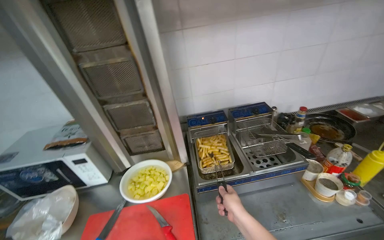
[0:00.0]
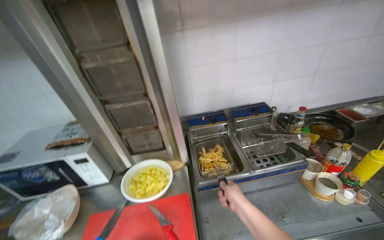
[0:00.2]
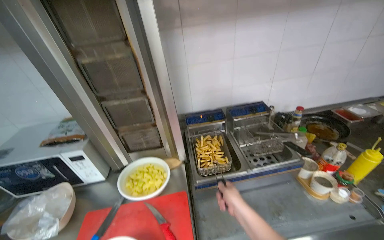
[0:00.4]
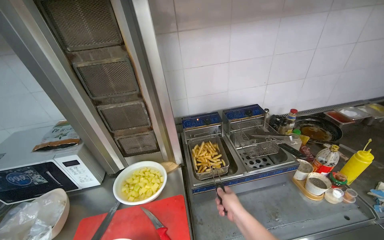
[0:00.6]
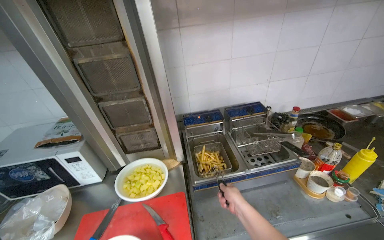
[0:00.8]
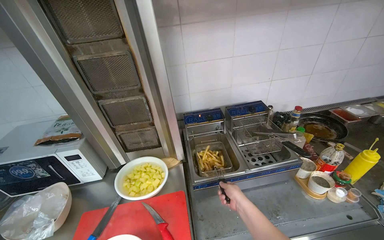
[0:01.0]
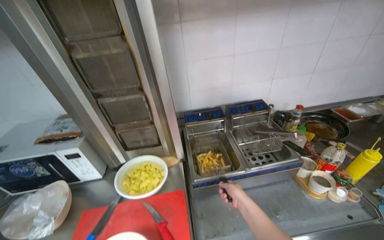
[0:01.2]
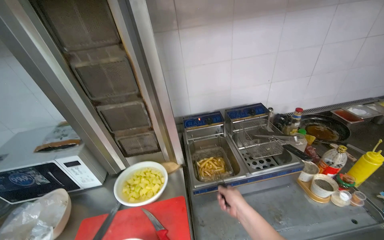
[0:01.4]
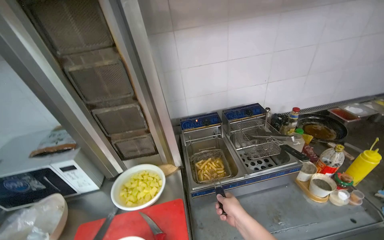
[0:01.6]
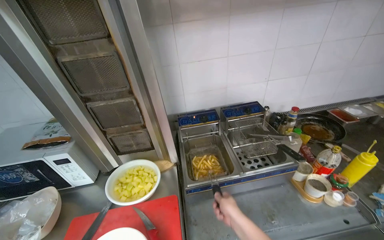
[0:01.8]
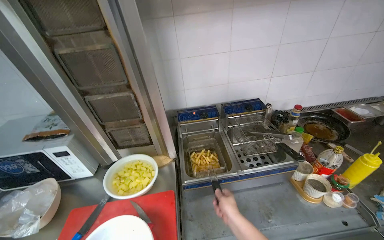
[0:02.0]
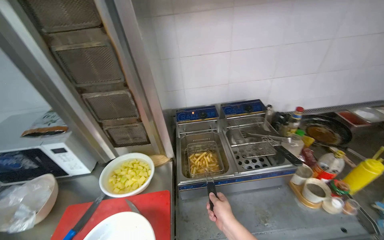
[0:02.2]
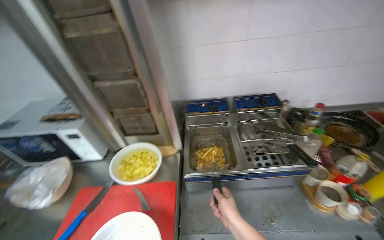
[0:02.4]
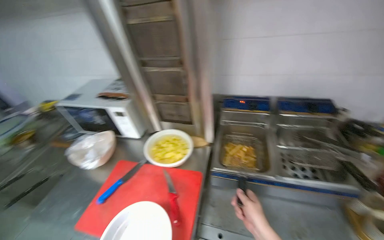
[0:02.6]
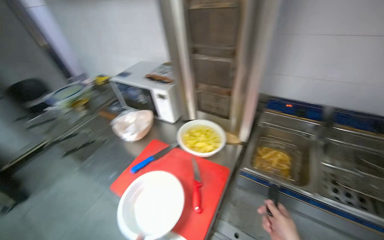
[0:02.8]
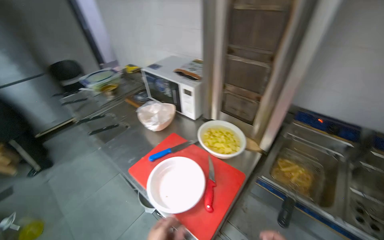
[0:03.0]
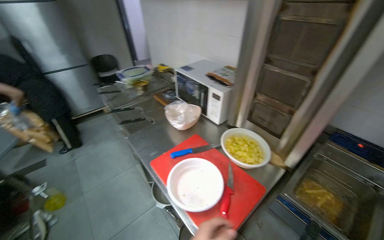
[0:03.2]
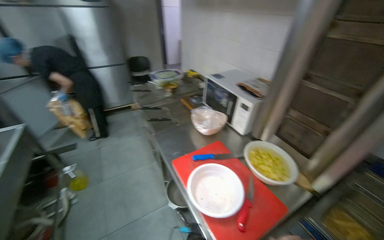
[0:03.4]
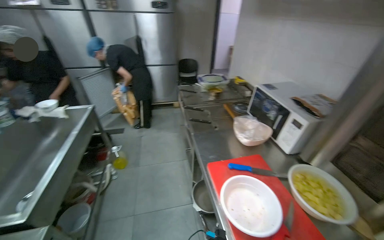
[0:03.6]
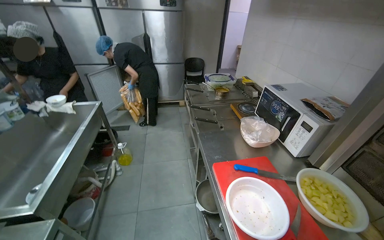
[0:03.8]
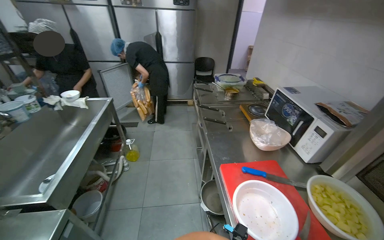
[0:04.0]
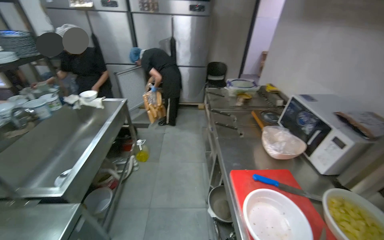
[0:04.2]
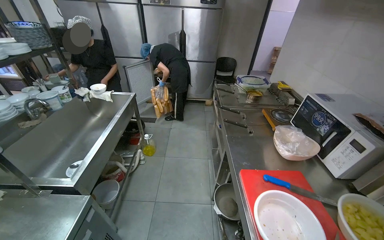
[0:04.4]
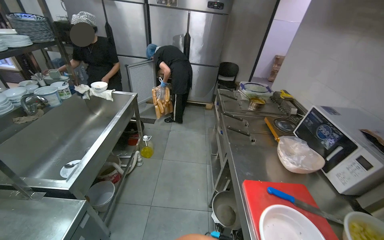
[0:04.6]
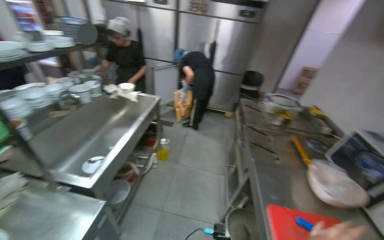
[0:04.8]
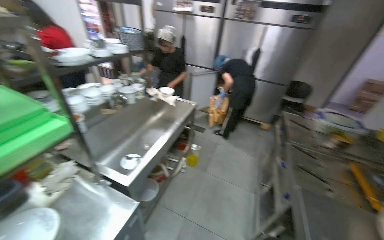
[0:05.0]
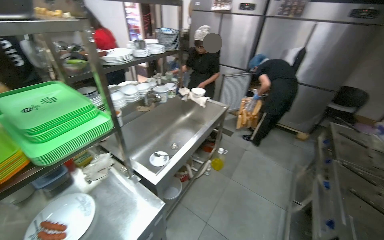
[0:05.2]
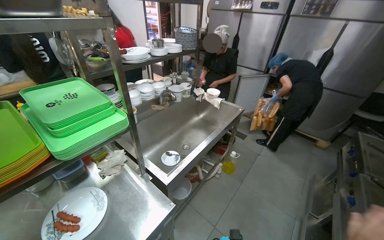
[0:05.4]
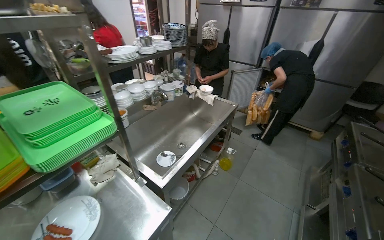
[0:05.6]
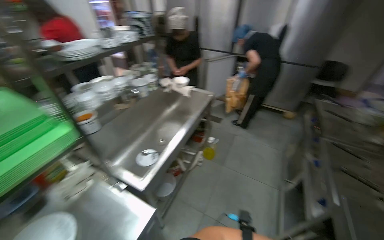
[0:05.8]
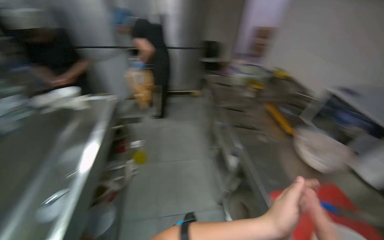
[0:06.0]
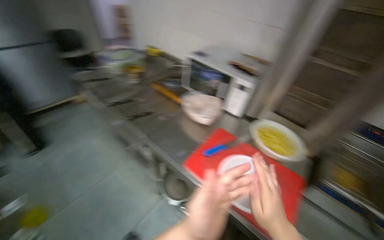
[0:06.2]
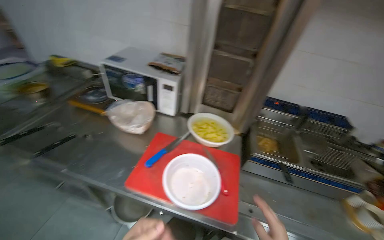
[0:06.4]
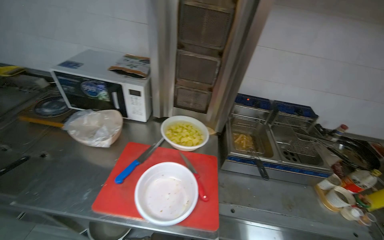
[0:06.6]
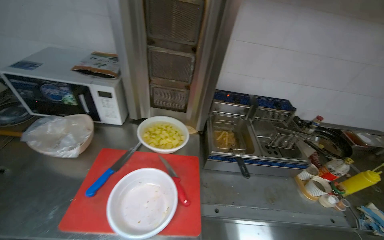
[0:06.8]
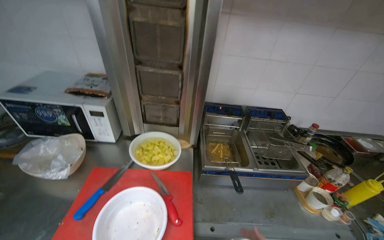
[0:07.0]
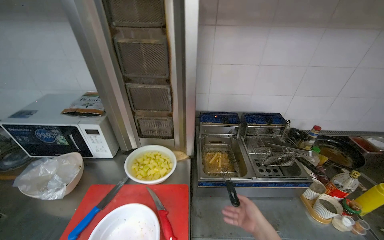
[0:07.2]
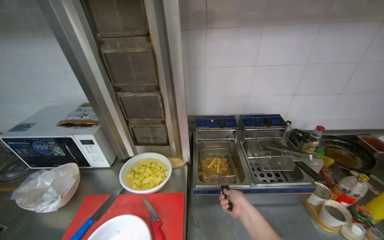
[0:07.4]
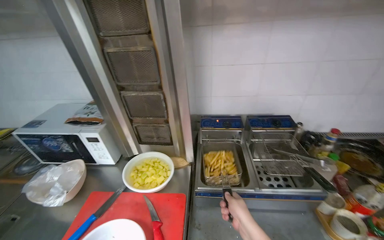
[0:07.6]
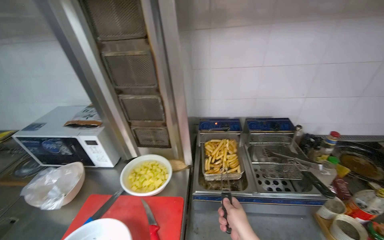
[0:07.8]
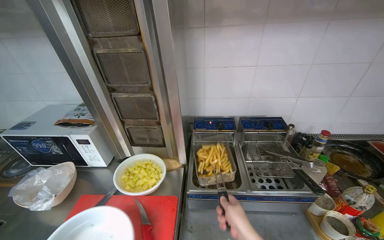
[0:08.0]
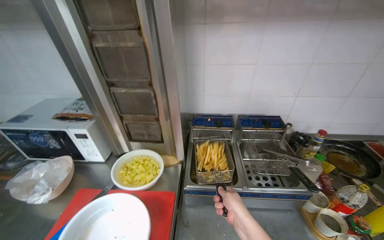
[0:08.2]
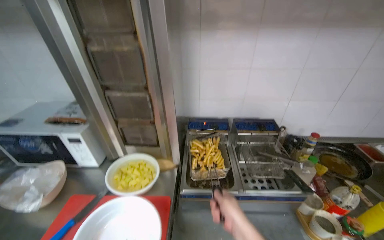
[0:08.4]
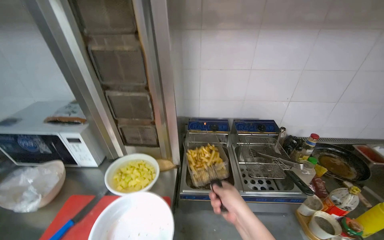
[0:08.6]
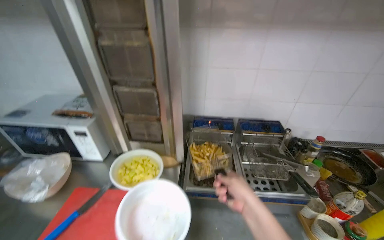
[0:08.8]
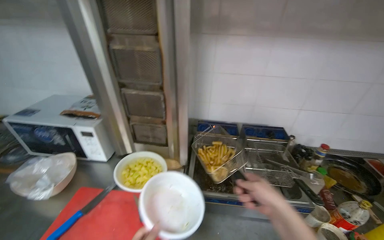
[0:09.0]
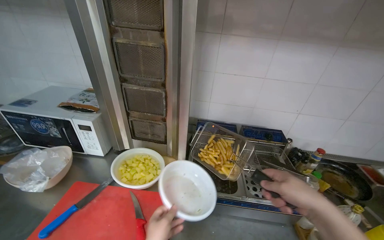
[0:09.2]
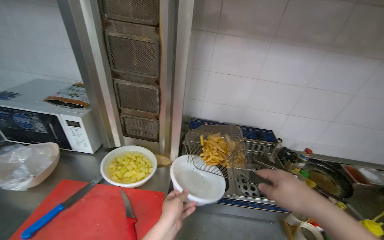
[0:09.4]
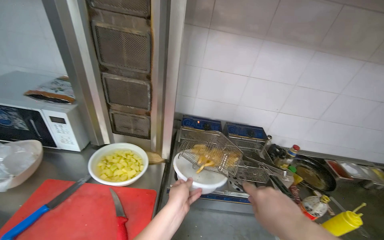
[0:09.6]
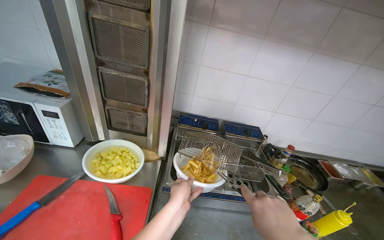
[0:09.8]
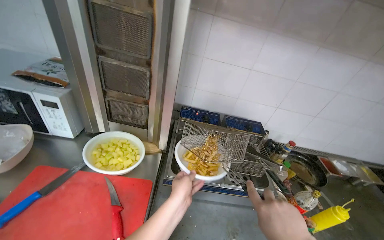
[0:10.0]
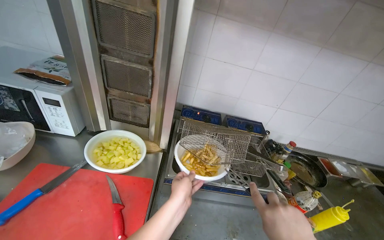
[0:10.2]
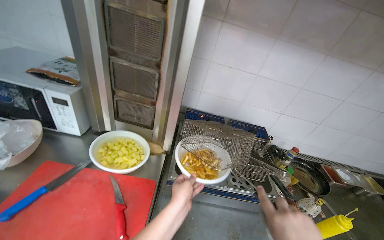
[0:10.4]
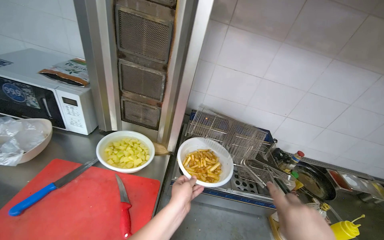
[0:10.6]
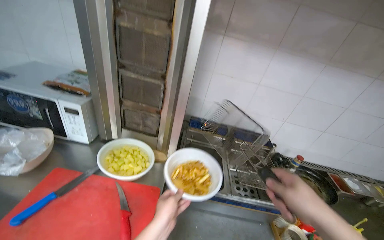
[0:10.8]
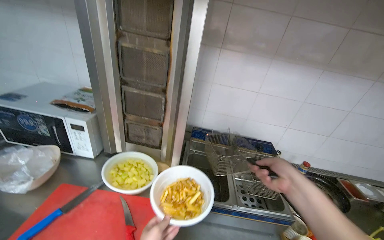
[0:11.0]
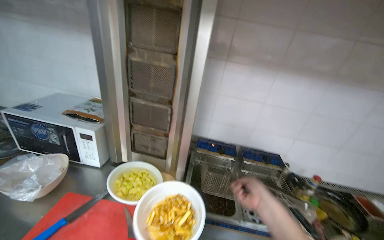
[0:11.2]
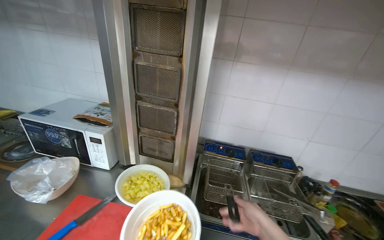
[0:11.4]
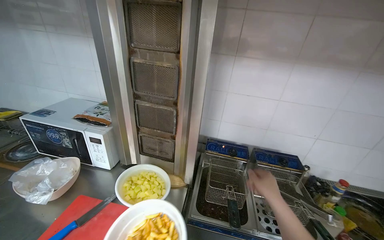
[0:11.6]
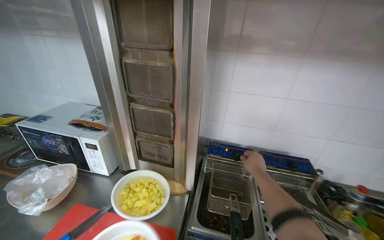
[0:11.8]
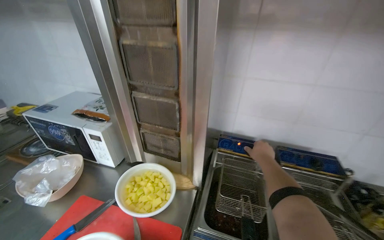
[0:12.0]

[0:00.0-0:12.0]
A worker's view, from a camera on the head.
Job: cooking food.
The whole recording: Cooking French Fries. The worker fries French fries, transfers them to a bowl, and adds seasoning.
0:01.6 to 0:03.0: The wearer's head swings about 50 degrees to the left.
0:03.0 to 0:04.4: The wearer's head swings approximately 50 degrees to the left.
0:06.0 to 0:07.6: The wearer moves approximately 60 cm. The head rotates approximately 80 degrees to the right.
0:10.4 to 0:12.0: The camera is aimed roughly 15 degrees further to the left.

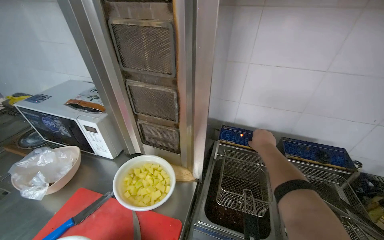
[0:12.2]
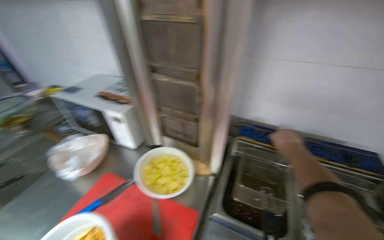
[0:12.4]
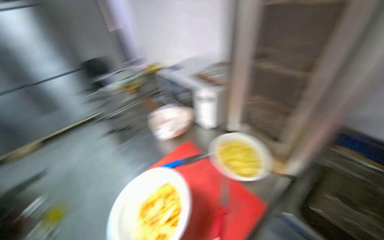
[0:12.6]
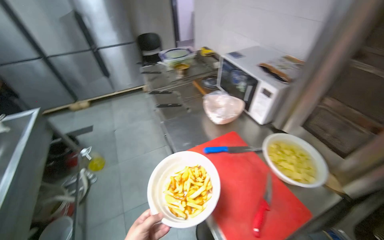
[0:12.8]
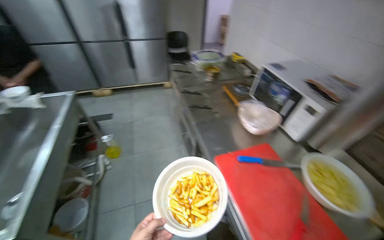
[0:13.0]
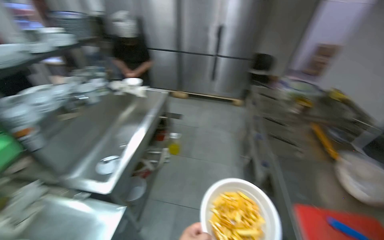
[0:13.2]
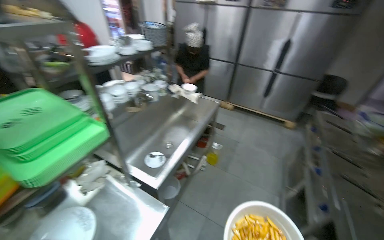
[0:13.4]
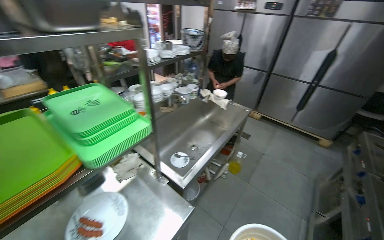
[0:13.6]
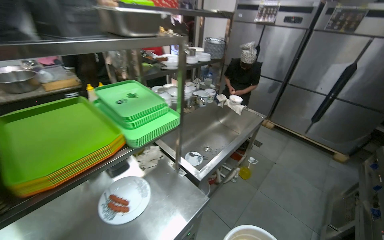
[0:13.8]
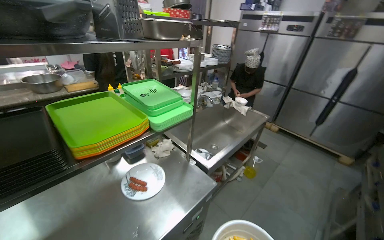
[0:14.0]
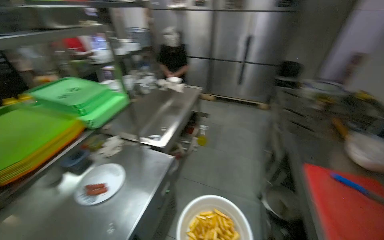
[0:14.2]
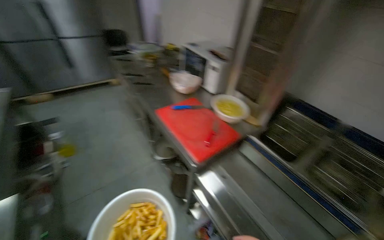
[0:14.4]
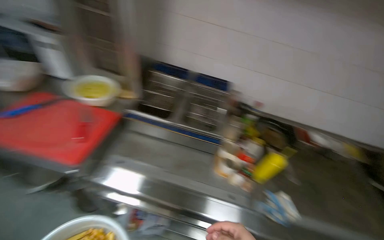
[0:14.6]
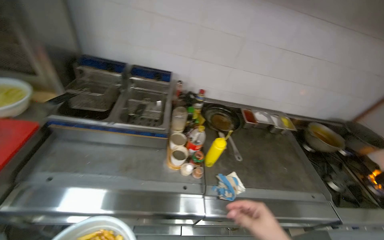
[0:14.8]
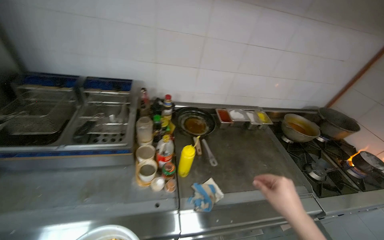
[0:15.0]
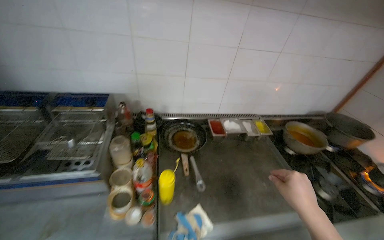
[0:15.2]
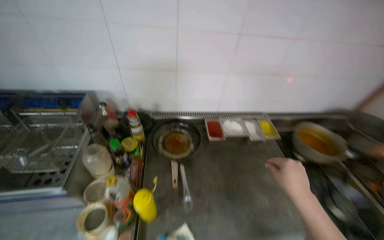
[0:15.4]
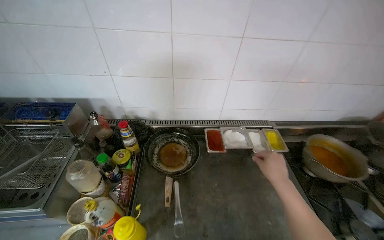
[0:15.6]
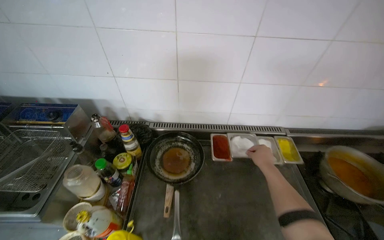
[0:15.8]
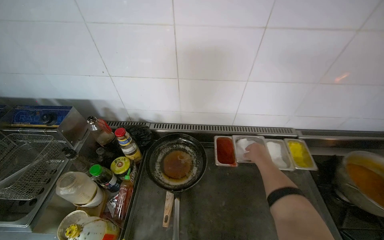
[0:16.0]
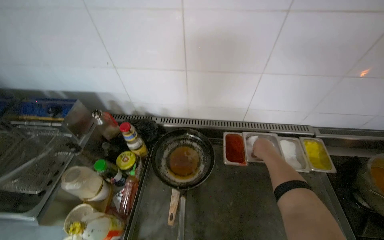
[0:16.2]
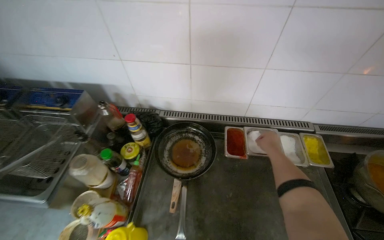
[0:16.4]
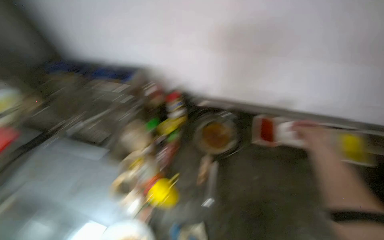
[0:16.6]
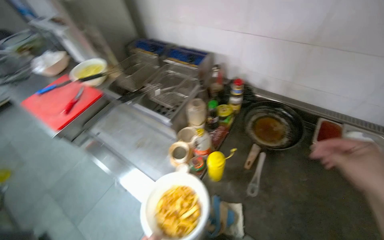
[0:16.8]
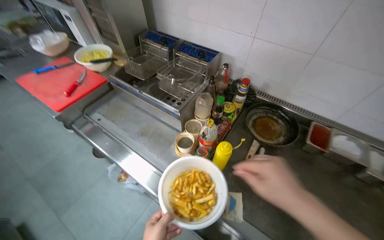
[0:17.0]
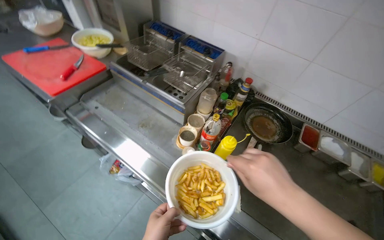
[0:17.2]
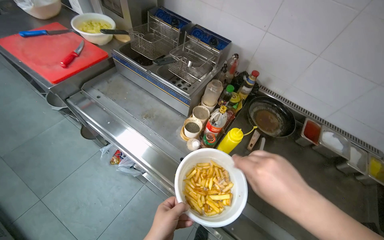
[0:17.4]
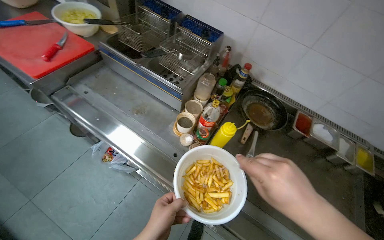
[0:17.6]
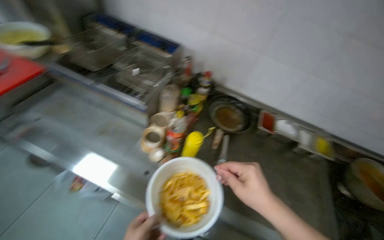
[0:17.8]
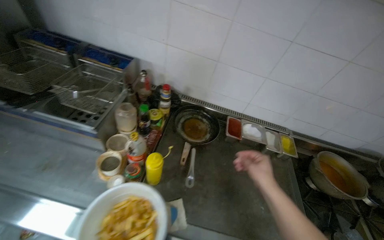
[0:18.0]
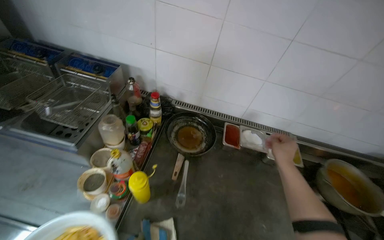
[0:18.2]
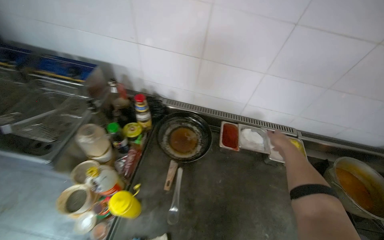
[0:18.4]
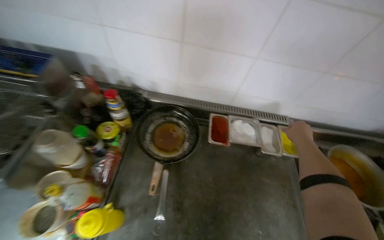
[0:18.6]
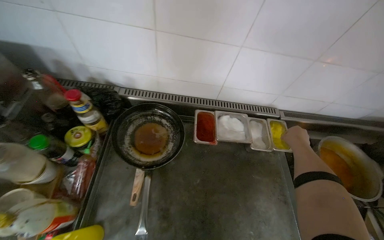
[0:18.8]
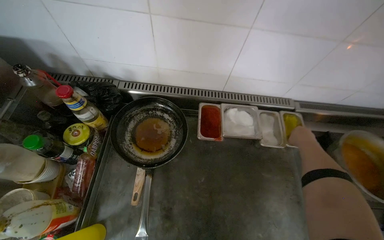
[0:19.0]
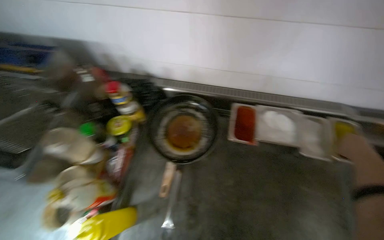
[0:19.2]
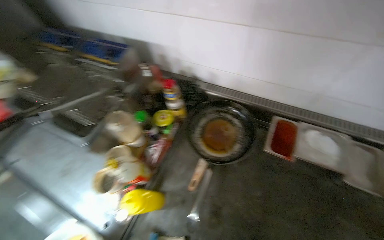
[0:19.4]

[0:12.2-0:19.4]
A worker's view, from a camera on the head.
Job: cooking food.
The whole recording: Cooking French Fries. The worker fries French fries, transfers them to a bowl, and adds seasoning.
0:12.2 to 0:13.6: The head travels approximately 60 cm. The head rotates approximately 90 degrees to the left.
0:13.6 to 0:15.0: The camera travels approximately 1 m. The wearer's head swings about 140 degrees to the right. The wearer looks some 15 degrees further downward.
0:15.0 to 0:16.6: The wearer moves roughly 50 cm. The camera sweeps to the left, by approximately 25 degrees.
0:18.0 to 0:19.4: The camera sweeps to the left, by approximately 20 degrees. The camera pitches downward, by approximately 15 degrees.
